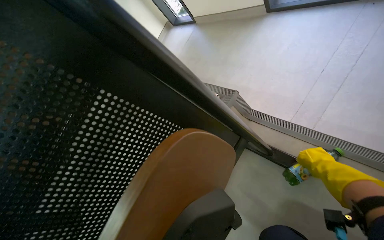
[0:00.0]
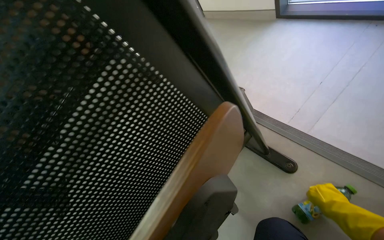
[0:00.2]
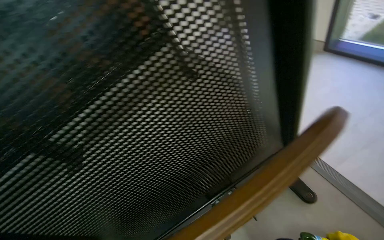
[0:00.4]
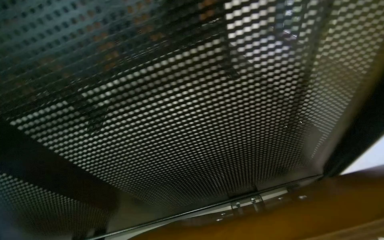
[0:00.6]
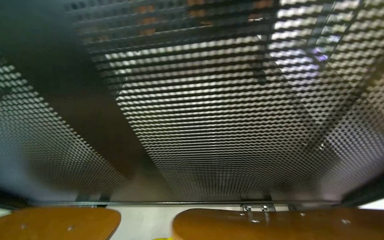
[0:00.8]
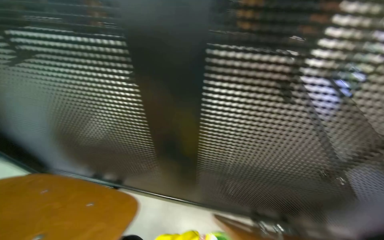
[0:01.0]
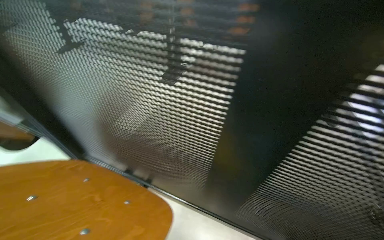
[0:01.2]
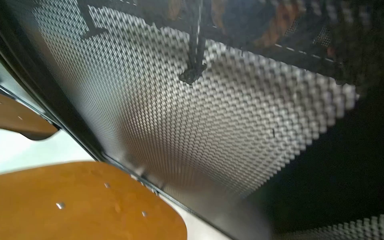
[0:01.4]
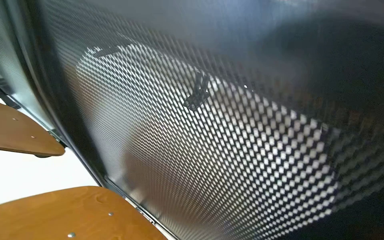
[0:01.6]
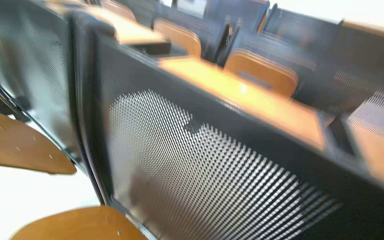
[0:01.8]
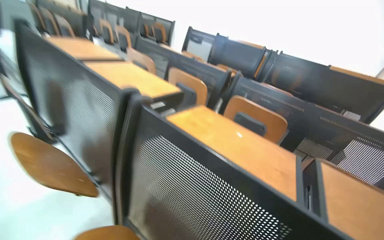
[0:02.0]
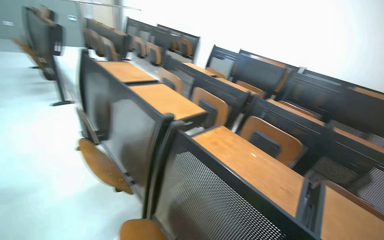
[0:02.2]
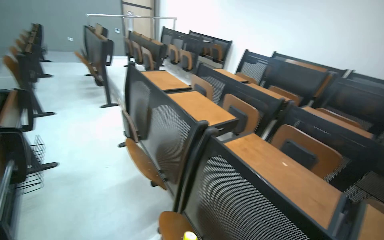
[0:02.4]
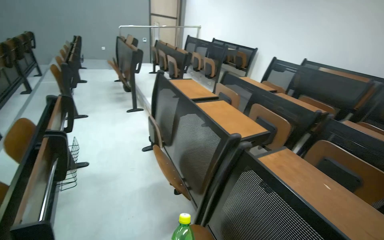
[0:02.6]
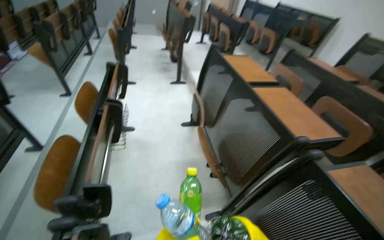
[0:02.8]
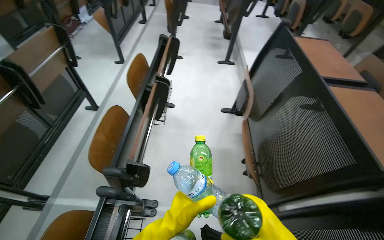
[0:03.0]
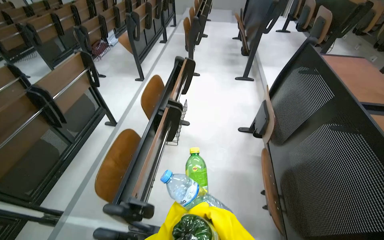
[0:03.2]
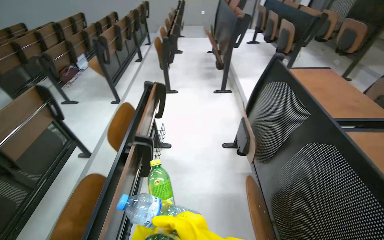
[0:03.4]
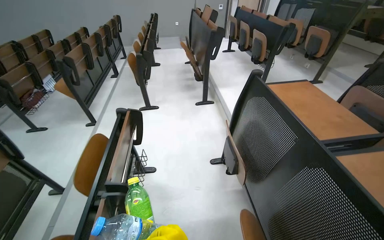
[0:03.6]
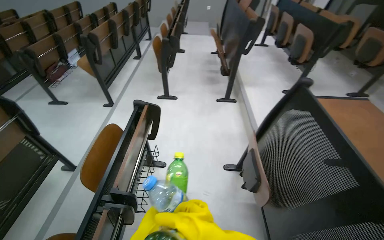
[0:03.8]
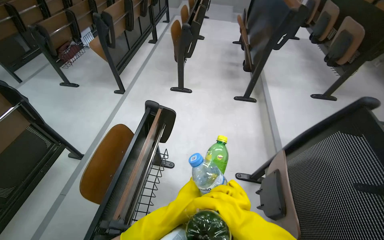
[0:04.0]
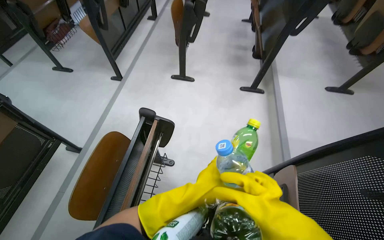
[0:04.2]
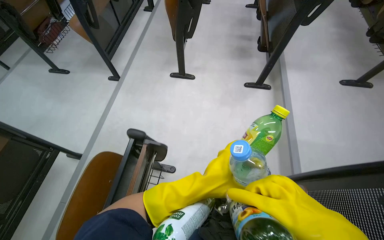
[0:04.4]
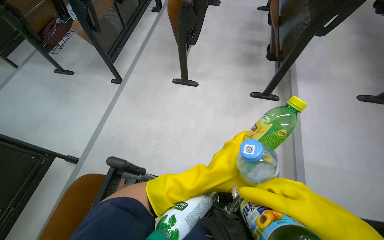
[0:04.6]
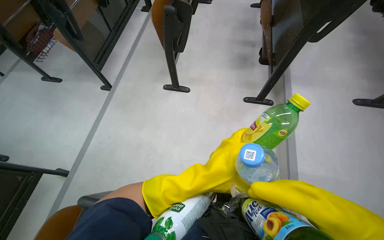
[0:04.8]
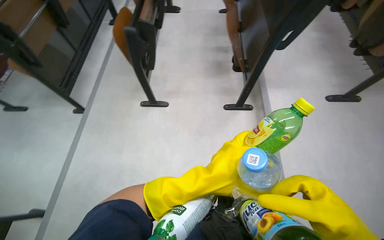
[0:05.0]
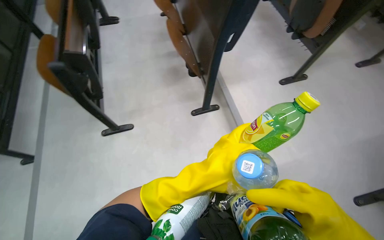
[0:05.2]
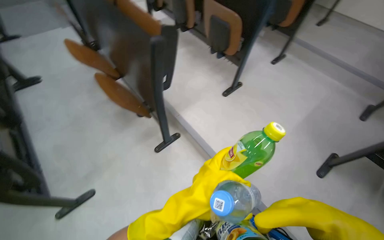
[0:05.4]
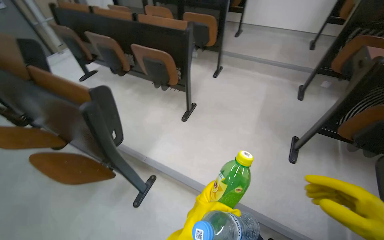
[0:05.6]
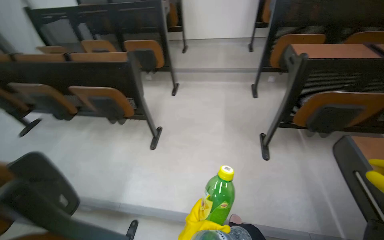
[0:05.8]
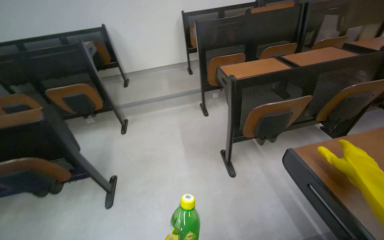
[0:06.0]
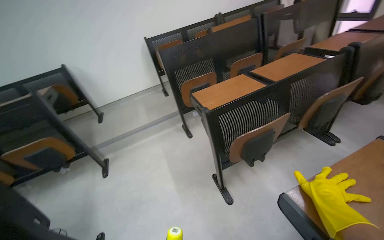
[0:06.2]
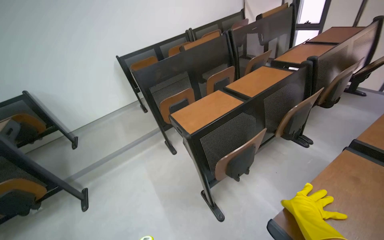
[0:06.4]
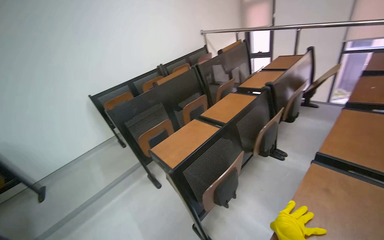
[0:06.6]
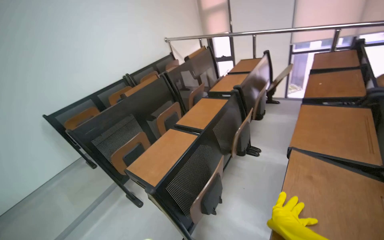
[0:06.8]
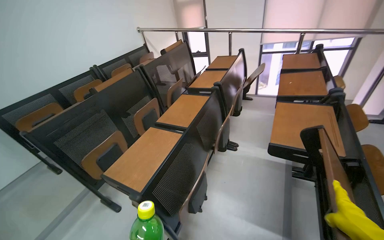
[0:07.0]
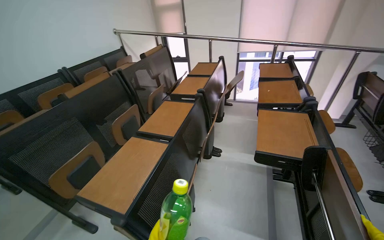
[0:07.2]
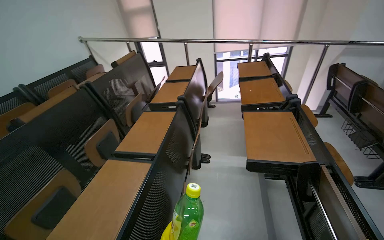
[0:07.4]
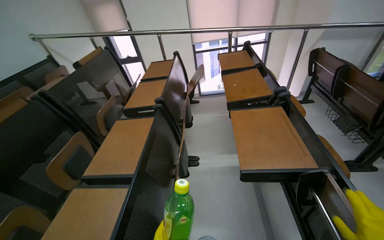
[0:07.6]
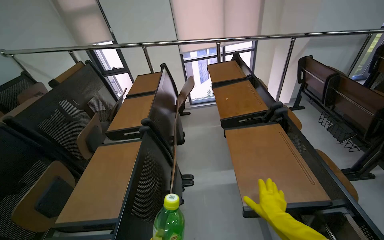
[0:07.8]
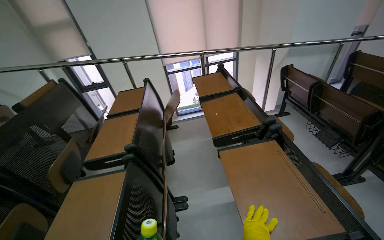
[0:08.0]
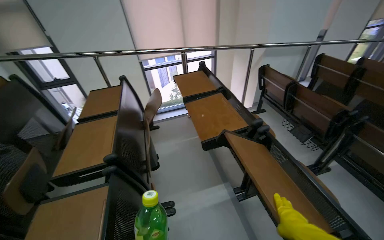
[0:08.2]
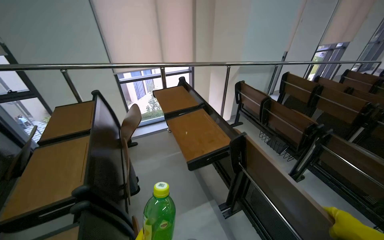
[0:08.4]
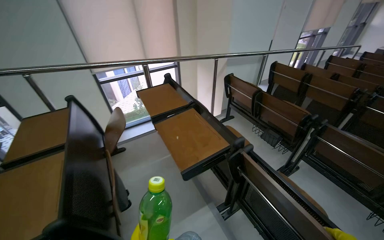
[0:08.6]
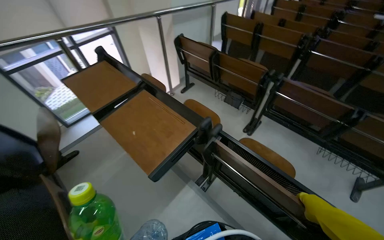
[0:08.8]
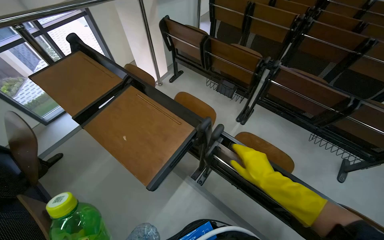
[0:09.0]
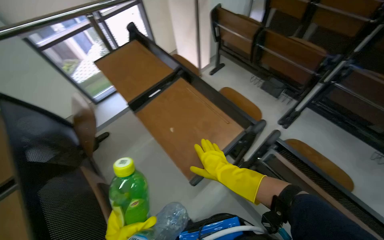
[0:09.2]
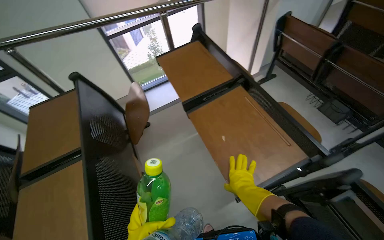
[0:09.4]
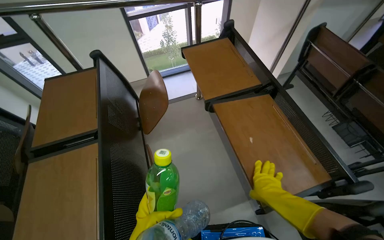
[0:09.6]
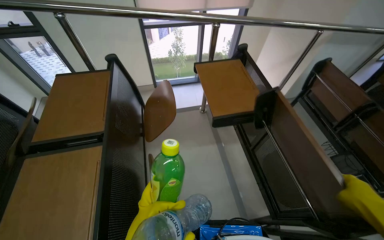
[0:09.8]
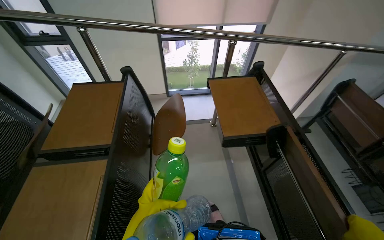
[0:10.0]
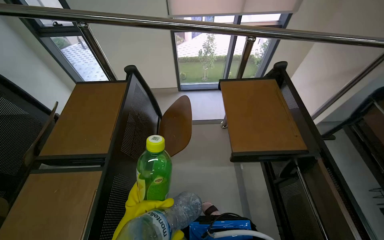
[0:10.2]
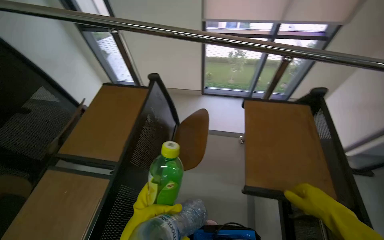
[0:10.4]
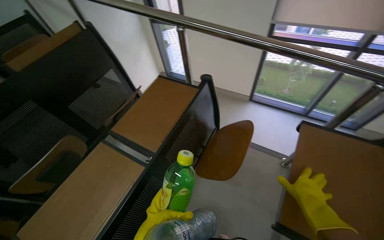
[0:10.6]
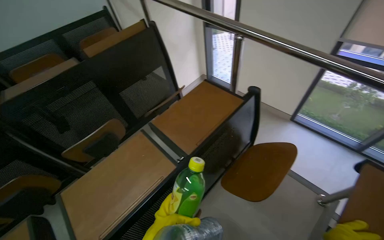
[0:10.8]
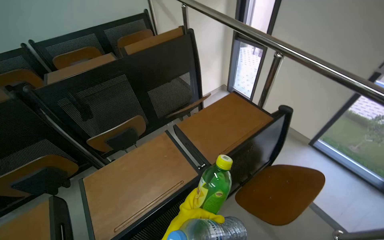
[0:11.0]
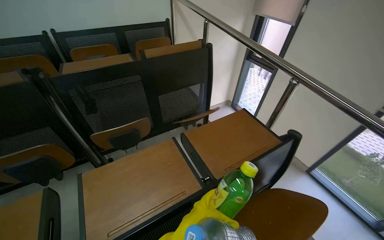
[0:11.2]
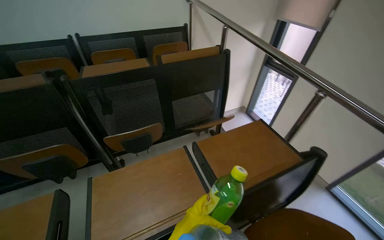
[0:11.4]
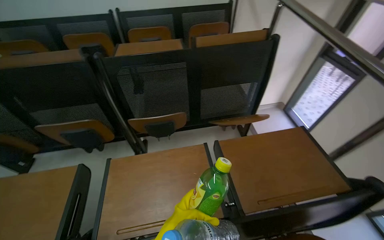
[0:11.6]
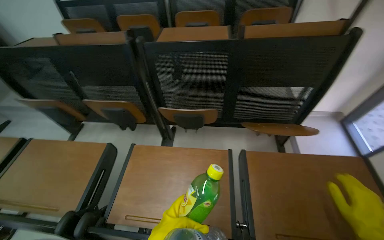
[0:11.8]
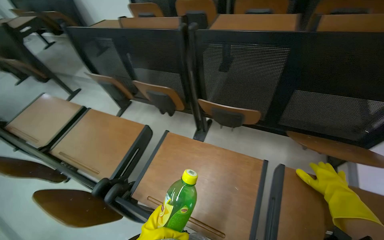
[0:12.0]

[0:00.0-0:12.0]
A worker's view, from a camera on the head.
Job: managing trash.
The whole recording: Picking up trash from classroom. The worker picks up various trash items, including bottles and notebooks, from the classroom.
0:01.6 to 0:03.0: The camera travels approximately 60 cm. The wearer's head swings roughly 60 degrees to the left.
0:03.0 to 0:04.4: The camera is carried roughly 1 m.
0:04.4 to 0:06.0: The head travels roughly 90 cm. The wearer looks some 110 degrees further to the right. The wearer looks approximately 25 degrees further upward.
0:06.0 to 0:07.6: The wearer moves roughly 70 cm. The wearer's head swings about 75 degrees to the right. The view tips upward by about 15 degrees.
0:07.6 to 0:09.0: The head travels approximately 80 cm. The wearer looks about 55 degrees further to the right. The camera pitches downward, by some 10 degrees.
0:09.0 to 0:10.4: The wearer moves approximately 60 cm. The head rotates roughly 60 degrees to the left.
0:10.4 to 0:12.0: The camera travels about 40 cm. The head turns to the left by about 105 degrees.

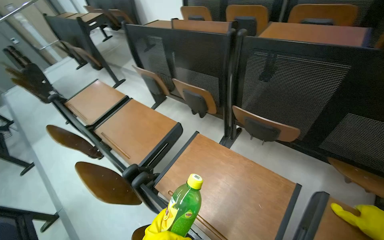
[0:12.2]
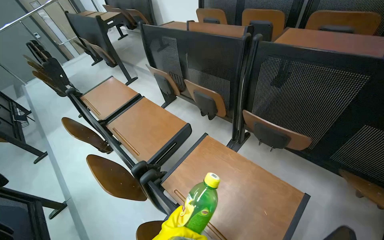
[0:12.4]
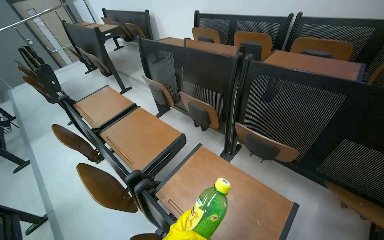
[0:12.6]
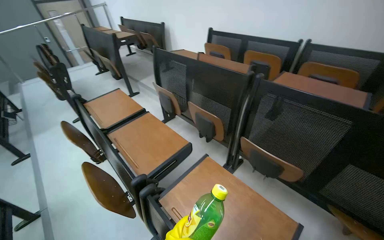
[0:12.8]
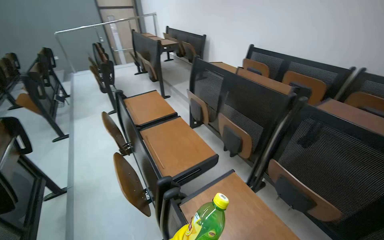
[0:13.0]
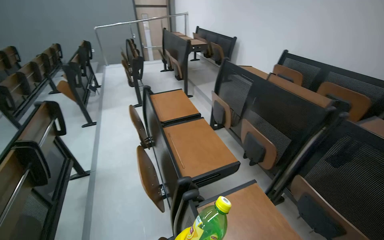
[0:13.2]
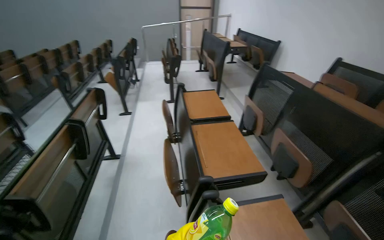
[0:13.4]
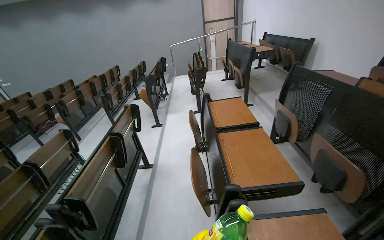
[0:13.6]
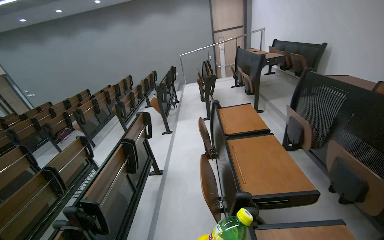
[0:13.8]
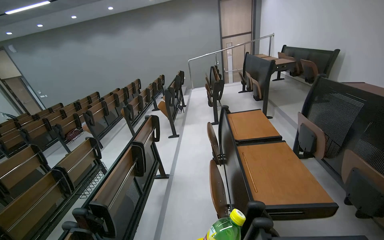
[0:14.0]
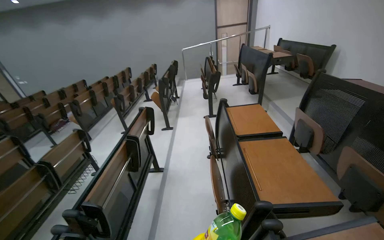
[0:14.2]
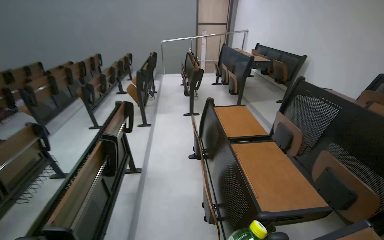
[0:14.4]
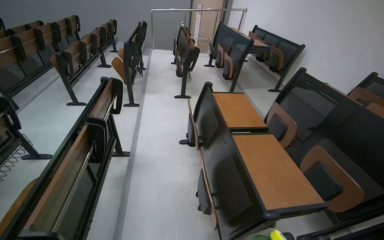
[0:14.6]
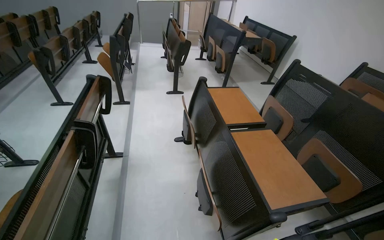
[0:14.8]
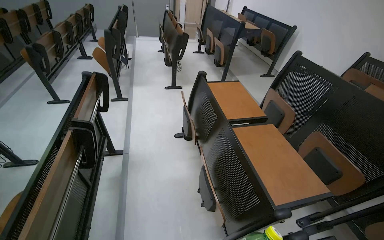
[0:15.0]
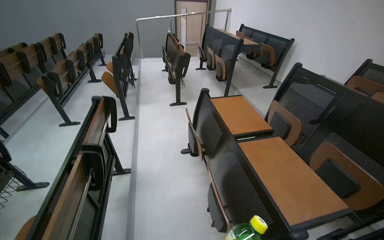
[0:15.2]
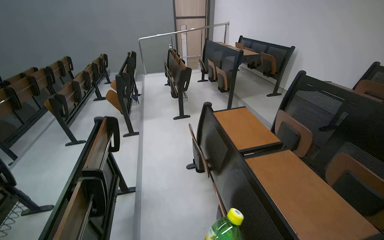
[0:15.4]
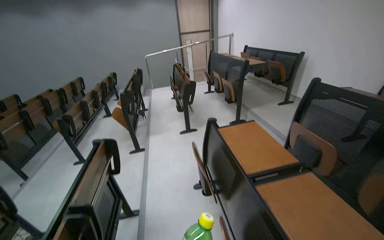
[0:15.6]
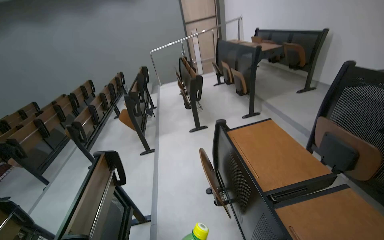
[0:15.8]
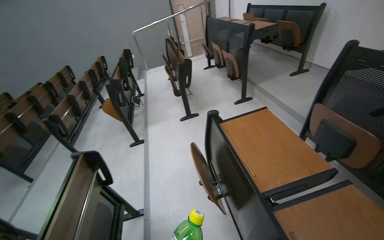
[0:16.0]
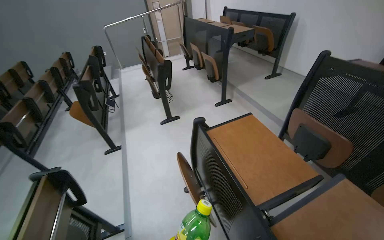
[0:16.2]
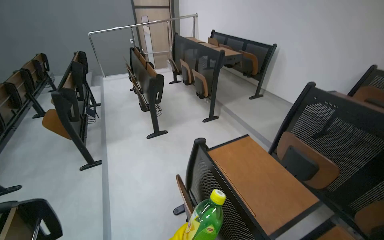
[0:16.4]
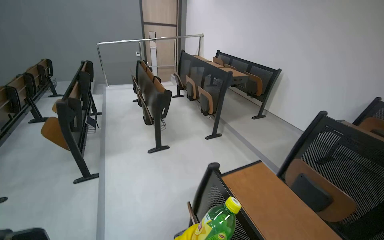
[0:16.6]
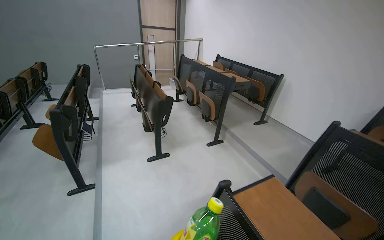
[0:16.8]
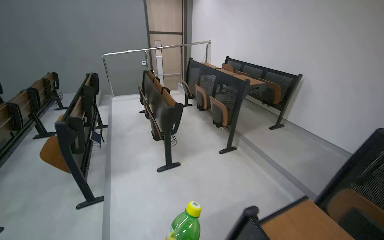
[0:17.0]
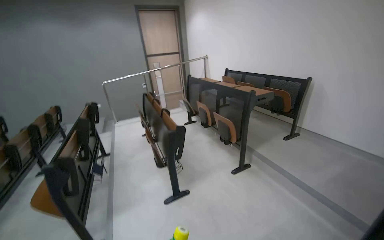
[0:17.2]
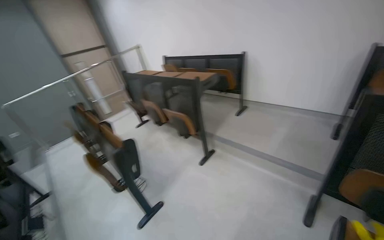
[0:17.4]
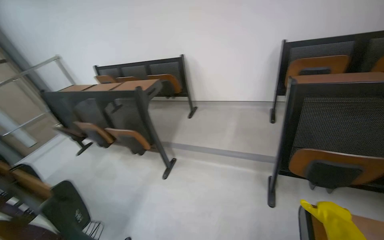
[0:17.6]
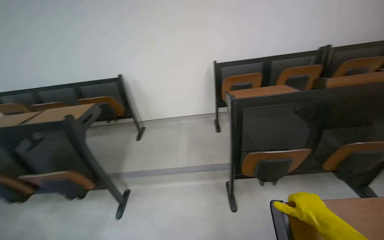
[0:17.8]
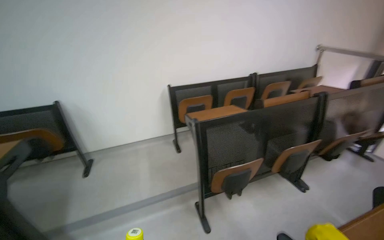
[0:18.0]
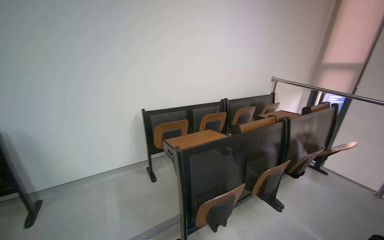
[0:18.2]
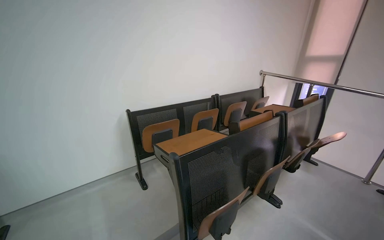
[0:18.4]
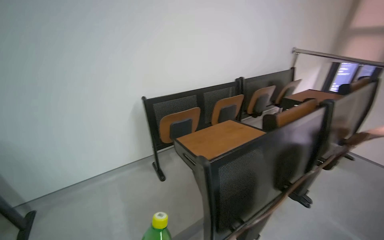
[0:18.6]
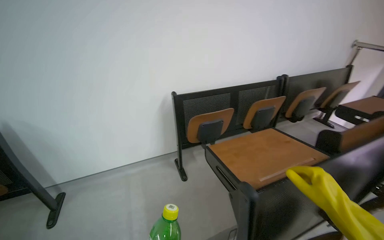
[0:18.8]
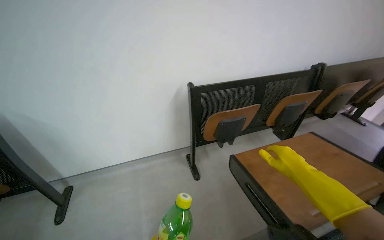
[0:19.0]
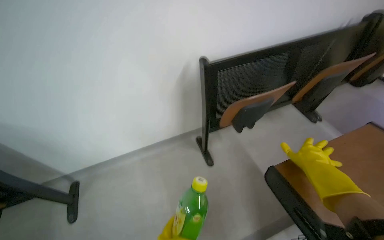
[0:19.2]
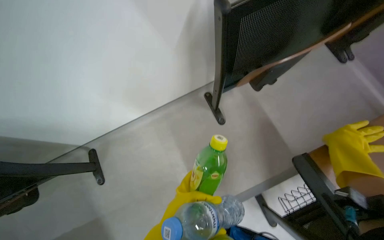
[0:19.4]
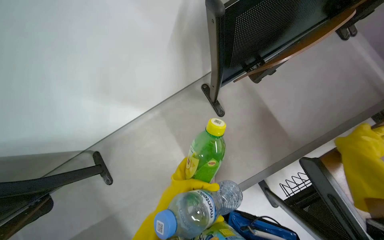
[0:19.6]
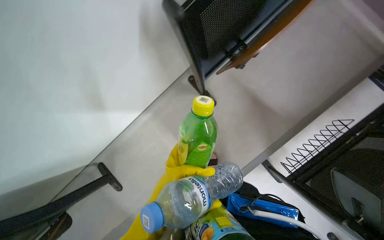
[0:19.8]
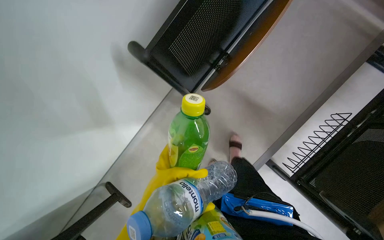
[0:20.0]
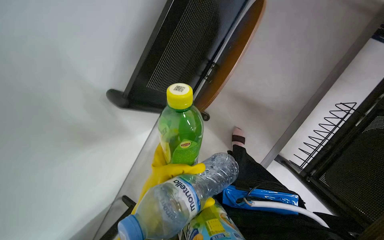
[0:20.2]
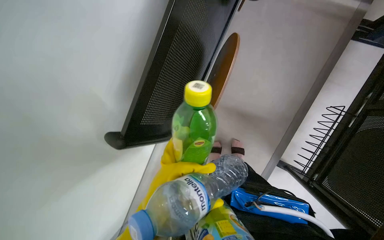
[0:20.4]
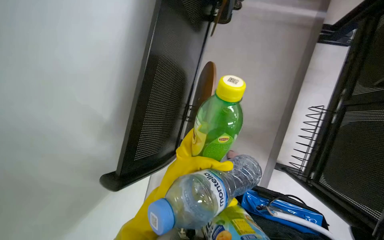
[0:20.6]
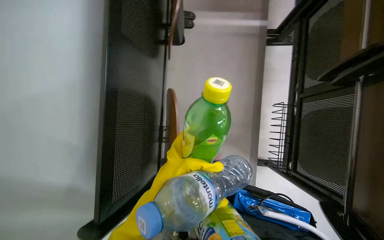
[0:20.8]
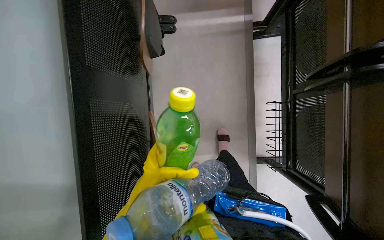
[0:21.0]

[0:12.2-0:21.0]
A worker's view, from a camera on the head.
Job: managing trash.
The whole recording: Picking up trash from classroom. The worker picks up various trash items, including bottles and notebooks, from the classroom.
0:12.2 to 0:13.6: The head turns to the left by some 50 degrees. The wearer looks some 15 degrees further upward.
0:13.6 to 0:15.2: The wearer moves roughly 50 cm.
0:15.2 to 0:16.6: The camera is carried about 70 cm.
0:16.6 to 0:18.0: The wearer moves about 90 cm. The head turns to the right by some 85 degrees. The view tips upward by some 20 degrees.
0:18.0 to 0:19.6: The head travels some 1.5 m. The view tips downward by about 50 degrees.
0:19.6 to 0:21.0: The wearer moves some 60 cm. Everything in view rotates some 60 degrees counterclockwise.
